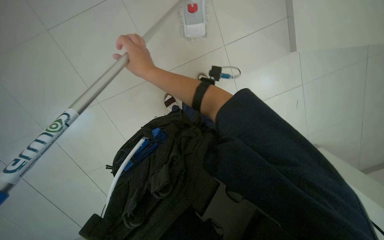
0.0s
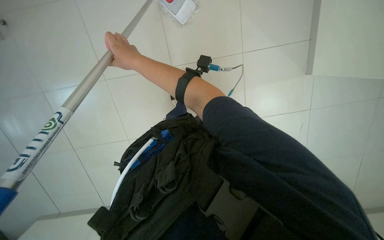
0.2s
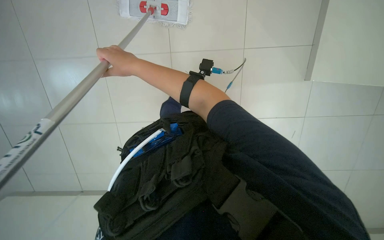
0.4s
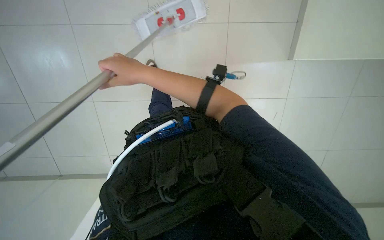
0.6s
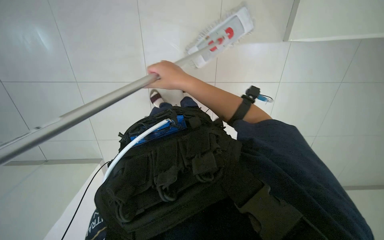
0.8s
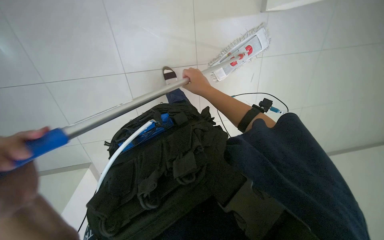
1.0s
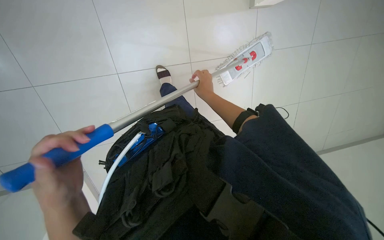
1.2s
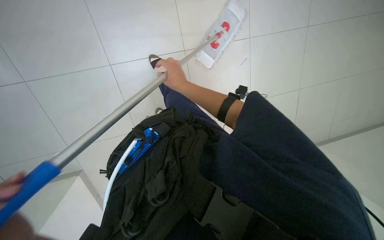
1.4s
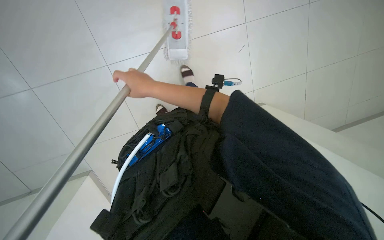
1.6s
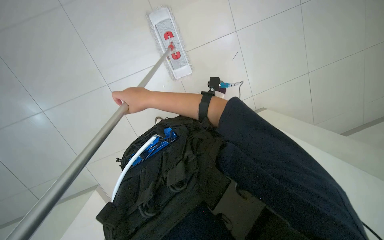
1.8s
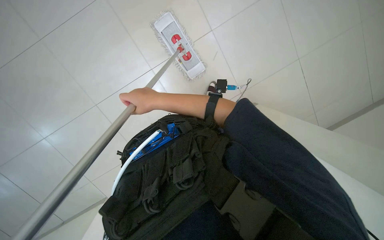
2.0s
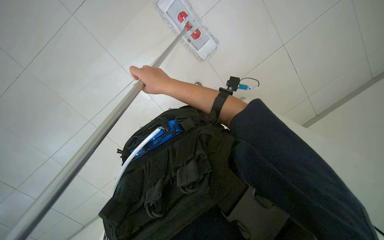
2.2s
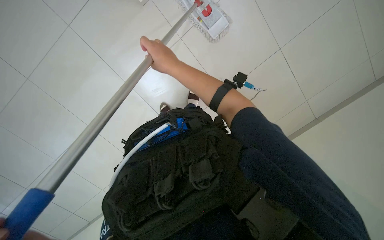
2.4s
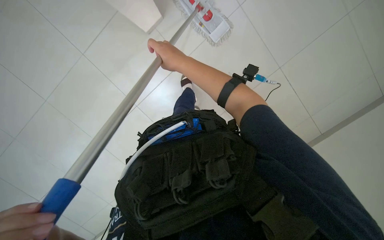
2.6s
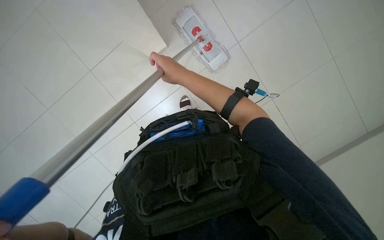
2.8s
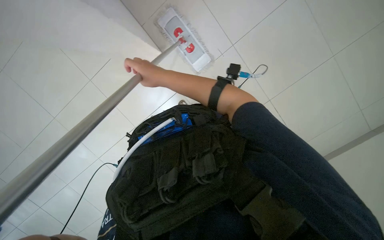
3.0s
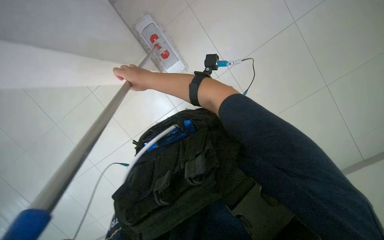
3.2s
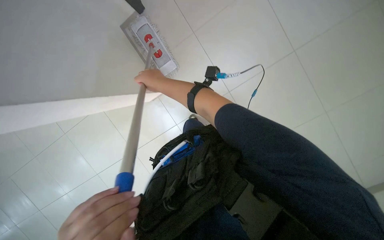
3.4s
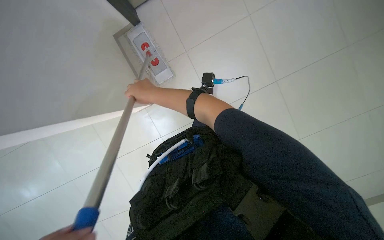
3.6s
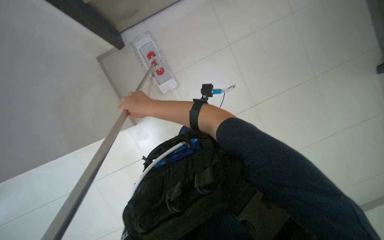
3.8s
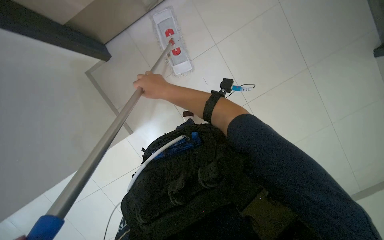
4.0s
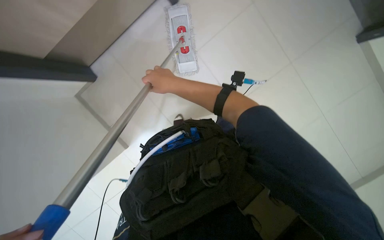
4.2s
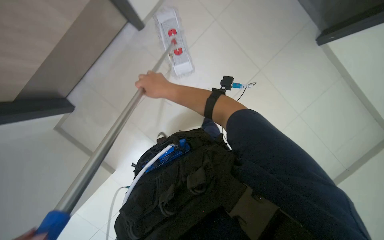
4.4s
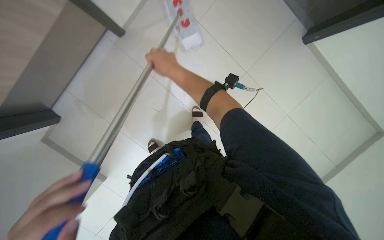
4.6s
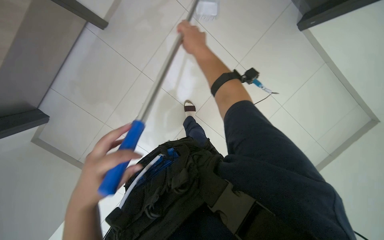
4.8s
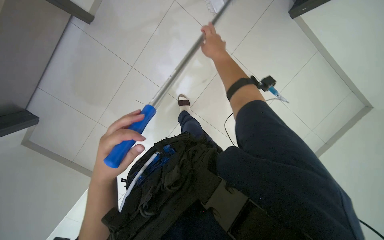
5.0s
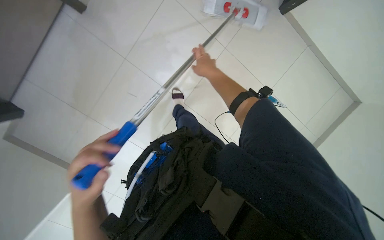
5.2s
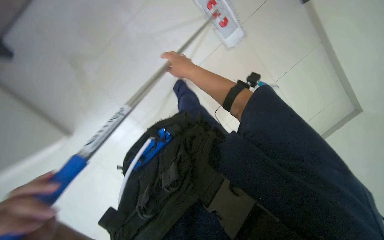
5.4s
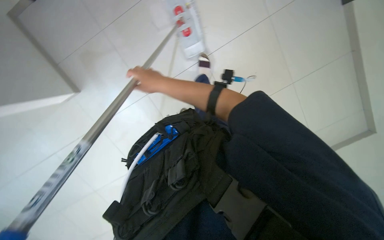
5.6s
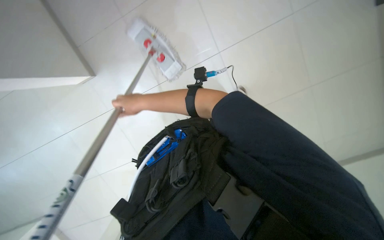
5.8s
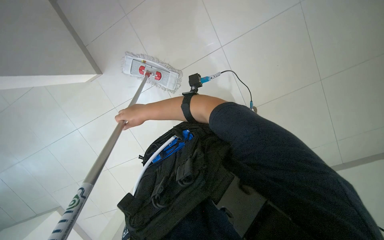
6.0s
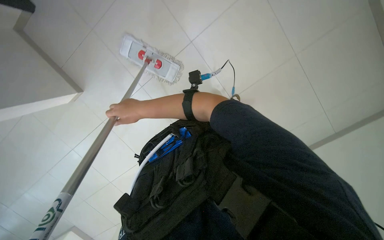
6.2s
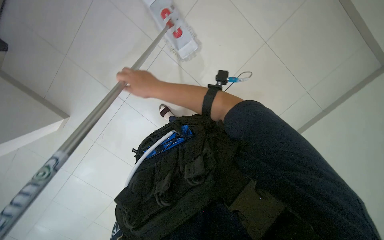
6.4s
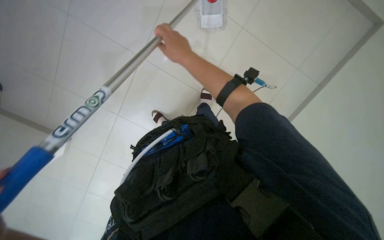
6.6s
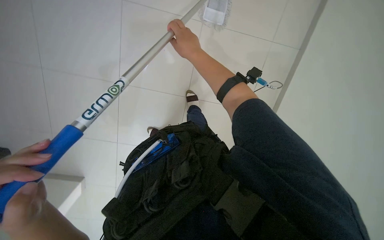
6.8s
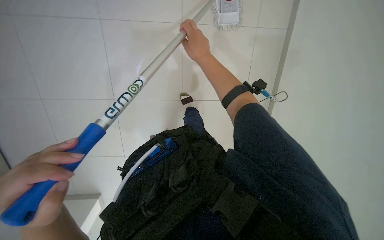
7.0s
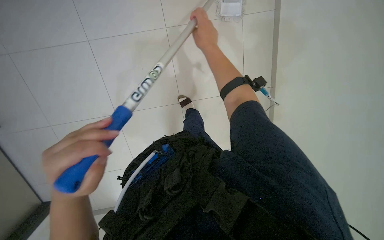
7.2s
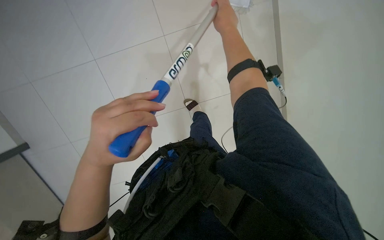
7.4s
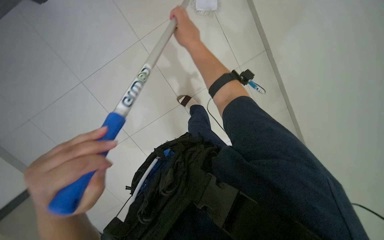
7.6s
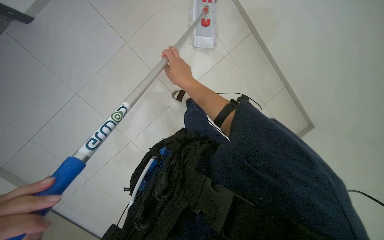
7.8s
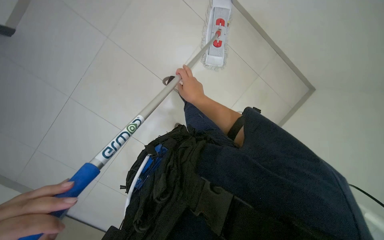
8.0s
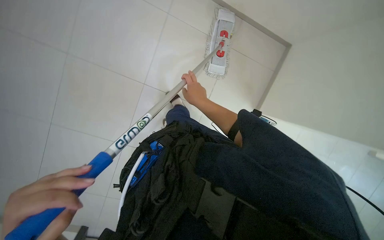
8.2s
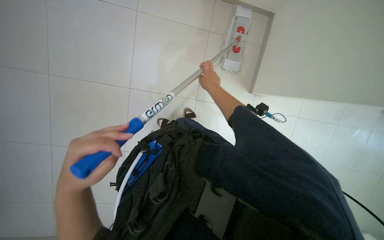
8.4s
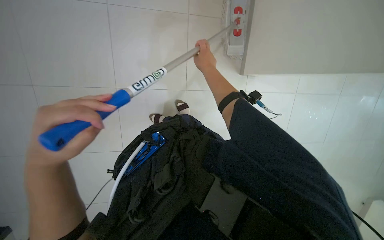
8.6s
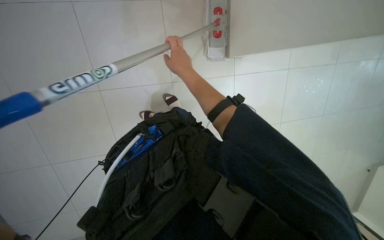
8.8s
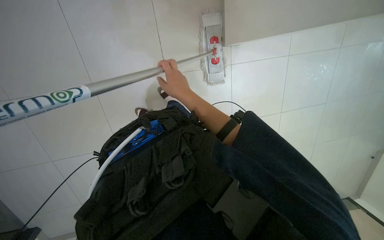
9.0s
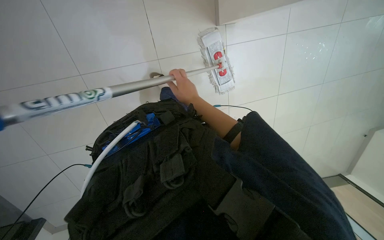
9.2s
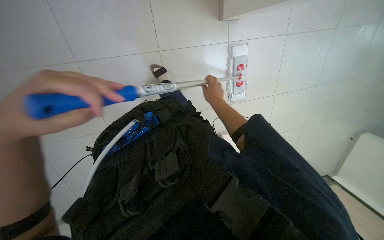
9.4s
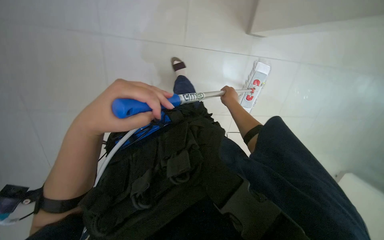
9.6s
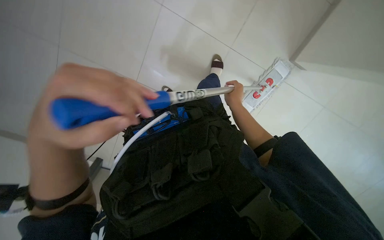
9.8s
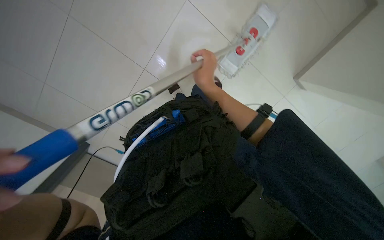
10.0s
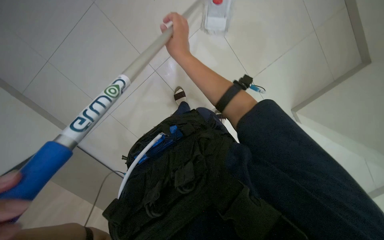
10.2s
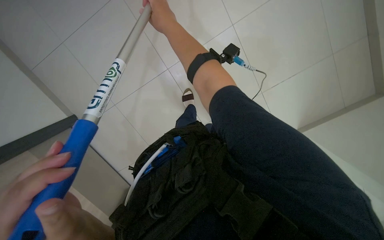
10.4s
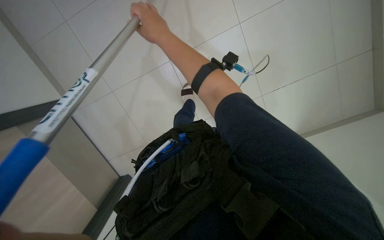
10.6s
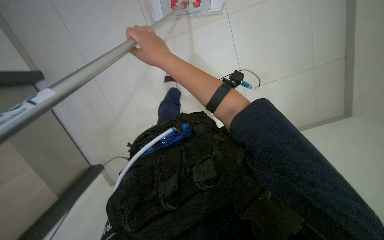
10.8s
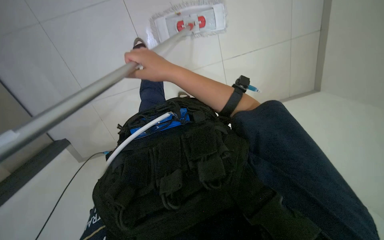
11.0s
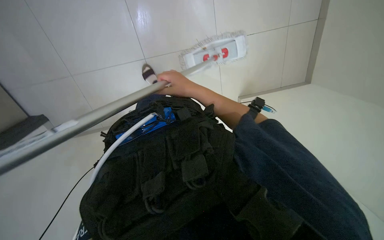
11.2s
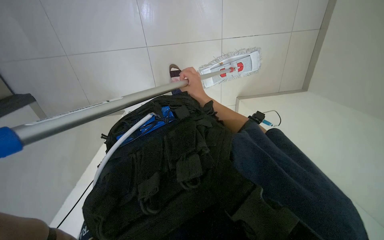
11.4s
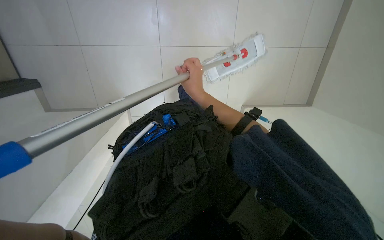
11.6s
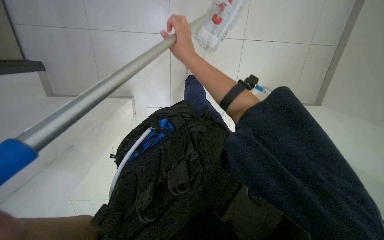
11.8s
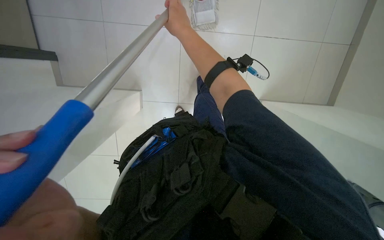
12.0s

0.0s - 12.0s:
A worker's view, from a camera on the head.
Job: mopping floor.
The whole recording: Mopping building floor. The worker mops the floor in the building with a flat mop.
0.0s - 1.6s: The scene turns about 35 degrees counterclockwise in the picture.
1.6s - 3.0s: The camera pitches upward, by roughly 20 degrees.
3.0s - 4.4s: The view tilts some 15 degrees upward.
4.4s - 6.0s: The right hand travels to the left by roughly 15 cm.
6.0s - 7.6s: The right hand travels up the picture and nearer to the camera by about 15 cm.
7.6s - 9.0s: The camera pitches upward, by roughly 20 degrees. The right hand heads down the picture, covering approximately 15 cm.
10.4s - 12.0s: The view pans to the left by approximately 25 degrees. The view tips upward by some 20 degrees.

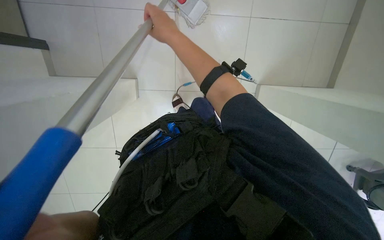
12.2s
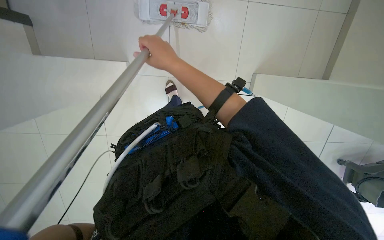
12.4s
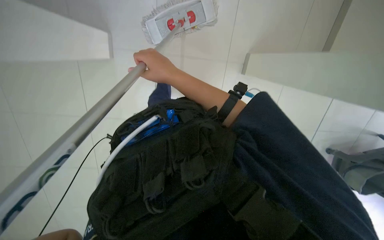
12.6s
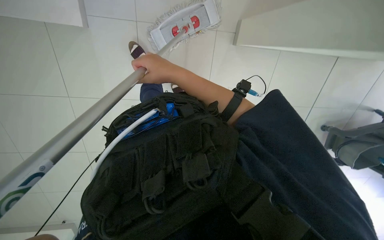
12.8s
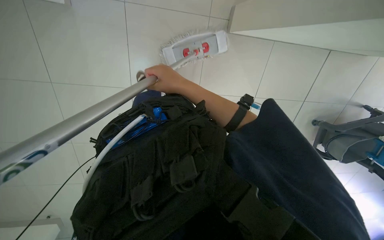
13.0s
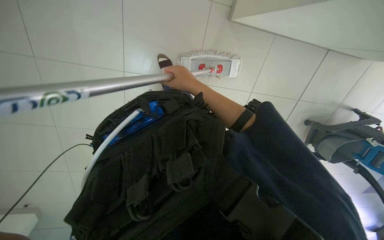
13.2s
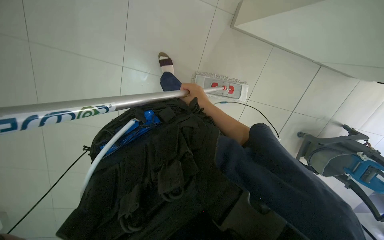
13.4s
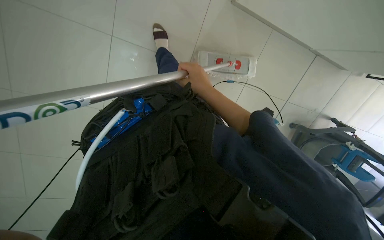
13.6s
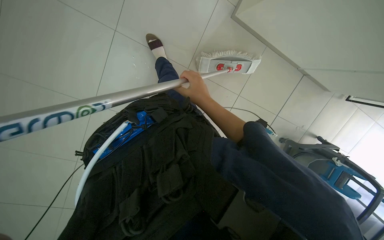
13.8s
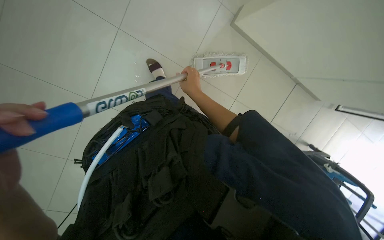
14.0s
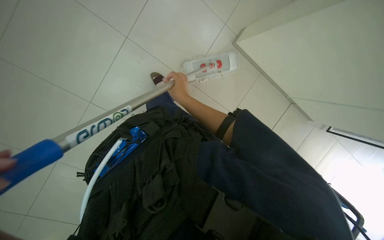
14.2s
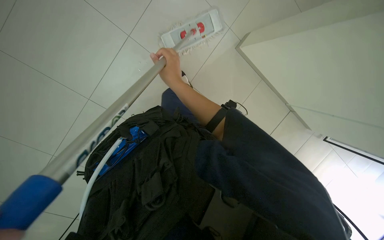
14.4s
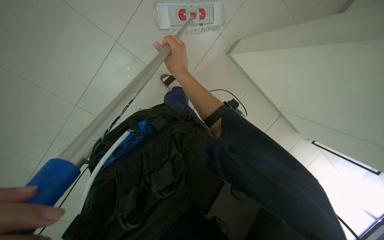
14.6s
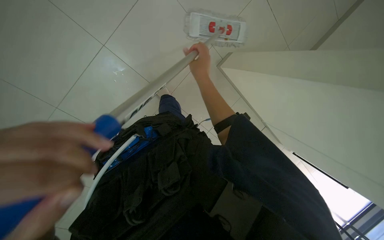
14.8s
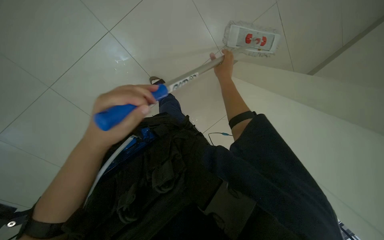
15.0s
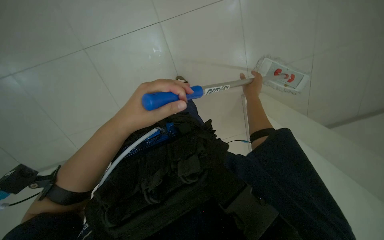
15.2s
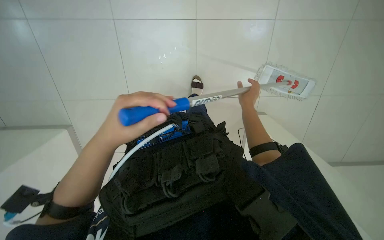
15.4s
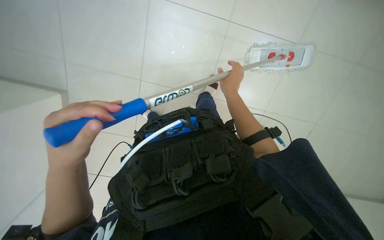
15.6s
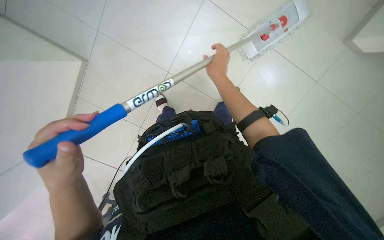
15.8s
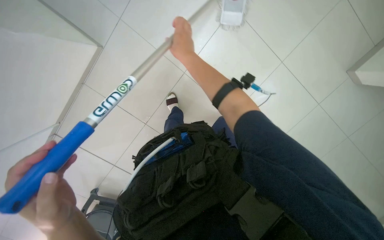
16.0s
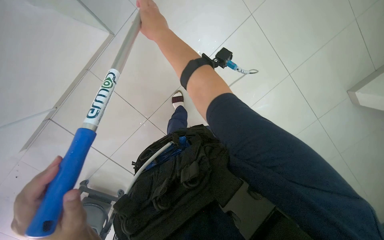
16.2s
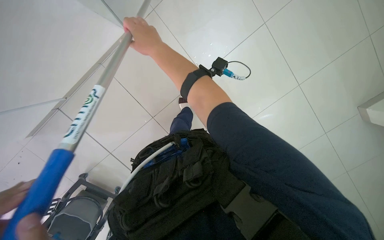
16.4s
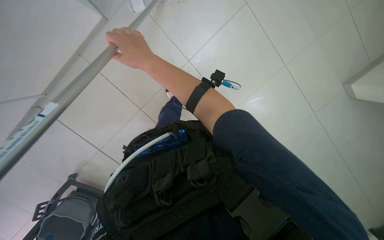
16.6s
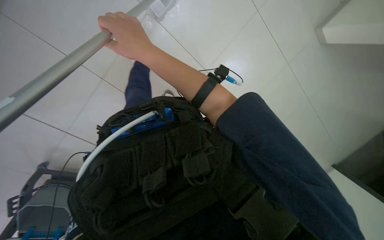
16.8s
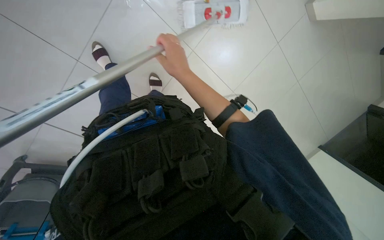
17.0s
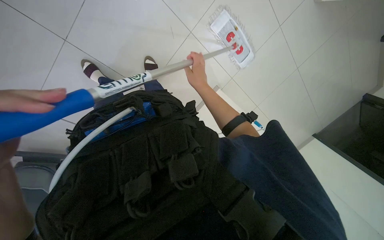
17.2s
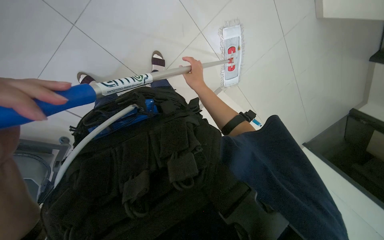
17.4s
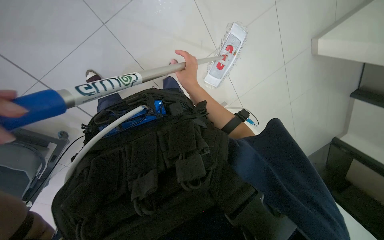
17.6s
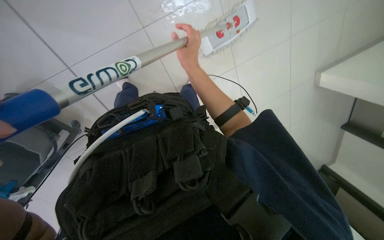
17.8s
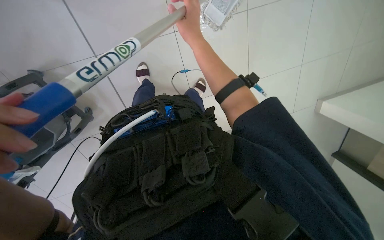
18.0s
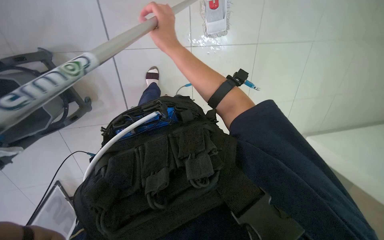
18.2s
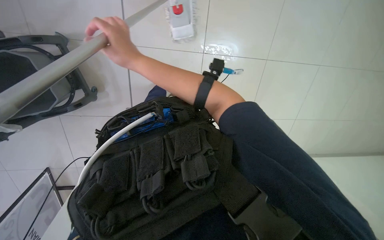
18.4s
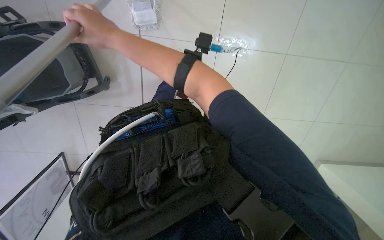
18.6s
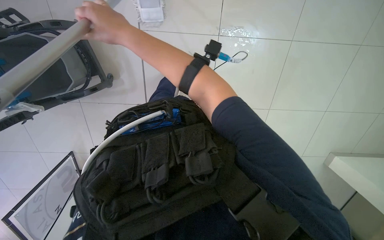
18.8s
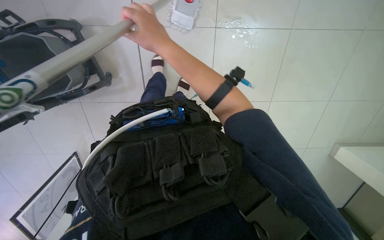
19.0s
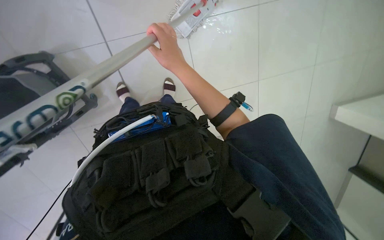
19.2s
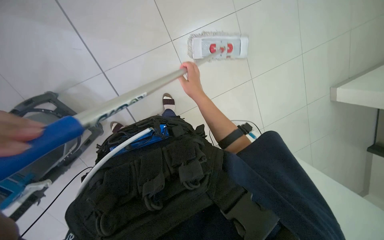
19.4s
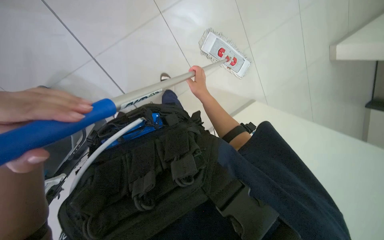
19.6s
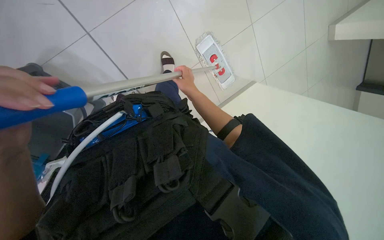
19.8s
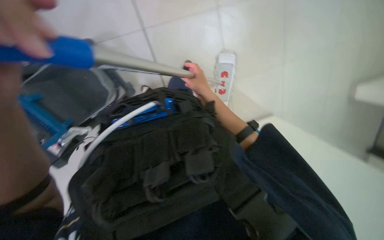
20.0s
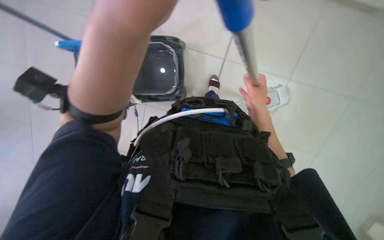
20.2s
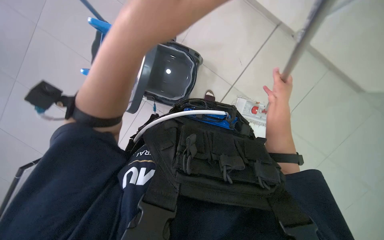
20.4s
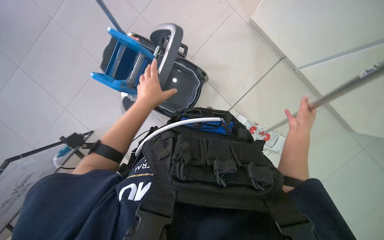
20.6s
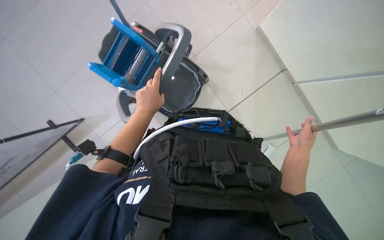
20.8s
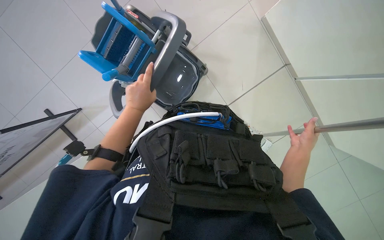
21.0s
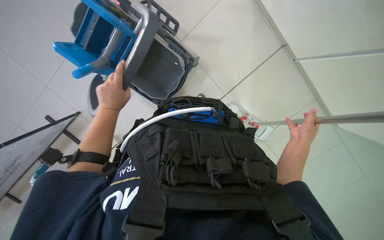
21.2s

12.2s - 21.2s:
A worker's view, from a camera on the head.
Job: mopping floor.
The whole recording: Mopping building floor. The worker mops the floor in the building with a flat mop.
12.2s - 13.8s: The right hand moves down the picture, farther from the camera and to the right, some 25 cm.
13.8s - 15.2s: The scene rotates clockwise by about 30 degrees.
15.2s - 16.6s: The right hand travels to the left by roughly 40 cm.
16.6s - 18.2s: The right hand goes farther from the camera and returns, approximately 20 cm each way.
18.2s - 19.8s: The right hand is displaced farther from the camera and down the picture by roughly 20 cm, and moves some 10 cm to the left and comes back.
19.8s - 21.2s: The scene turns some 35 degrees clockwise in the picture.
